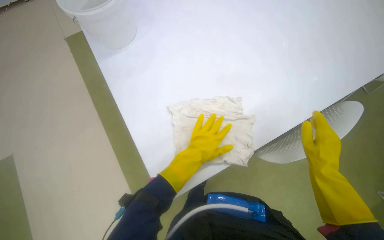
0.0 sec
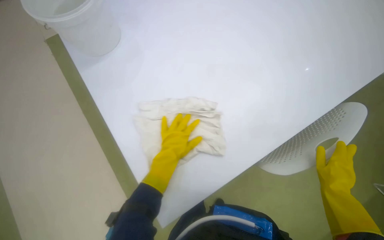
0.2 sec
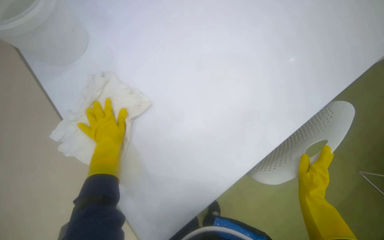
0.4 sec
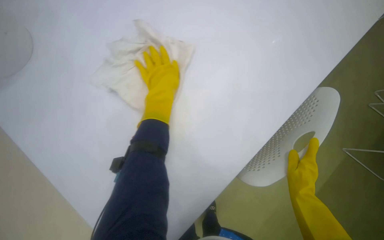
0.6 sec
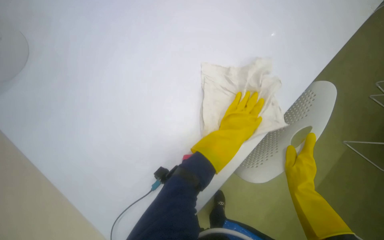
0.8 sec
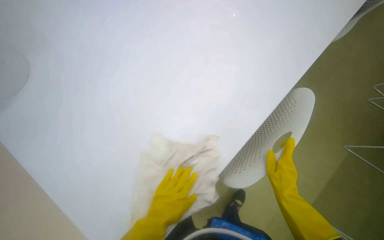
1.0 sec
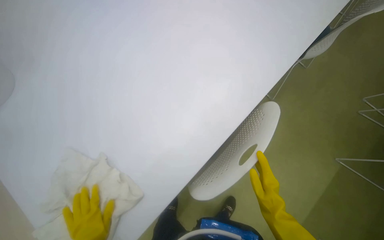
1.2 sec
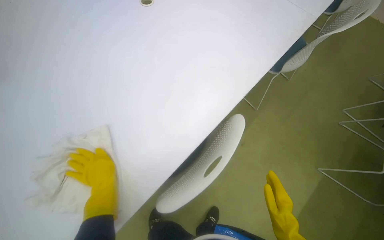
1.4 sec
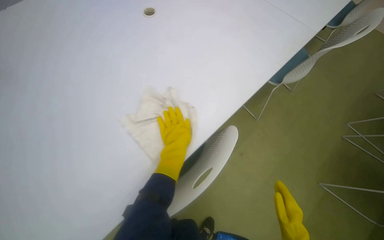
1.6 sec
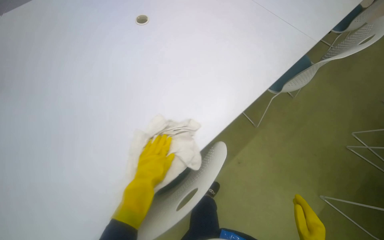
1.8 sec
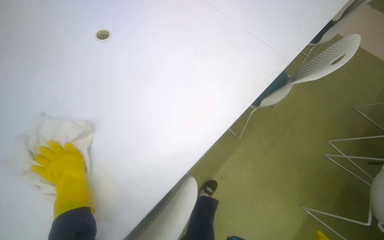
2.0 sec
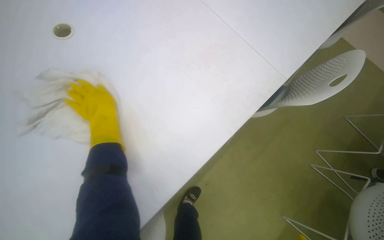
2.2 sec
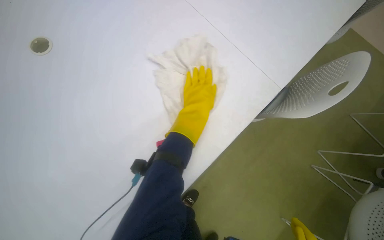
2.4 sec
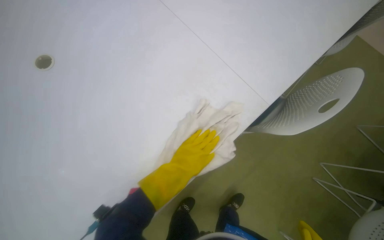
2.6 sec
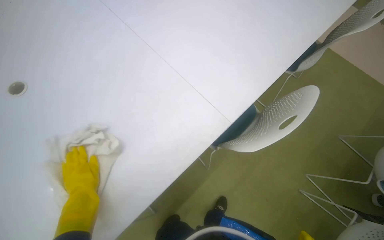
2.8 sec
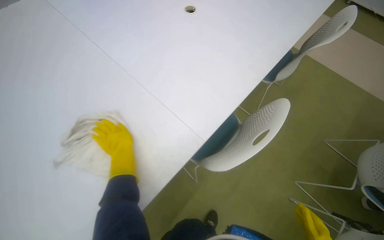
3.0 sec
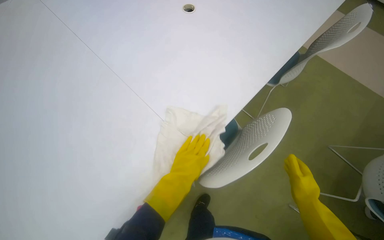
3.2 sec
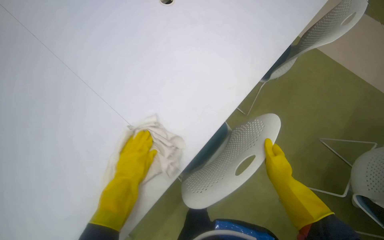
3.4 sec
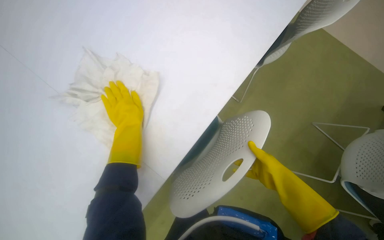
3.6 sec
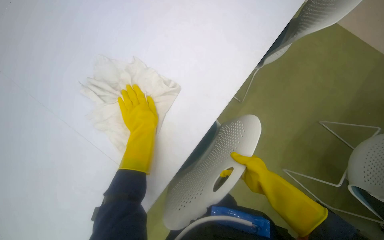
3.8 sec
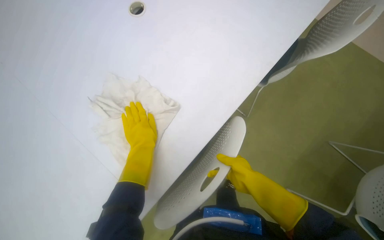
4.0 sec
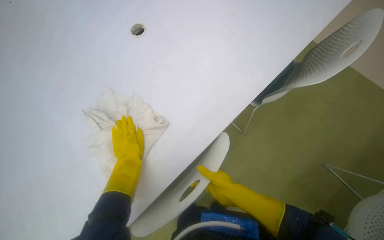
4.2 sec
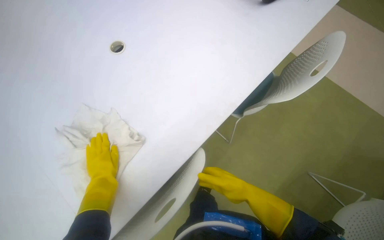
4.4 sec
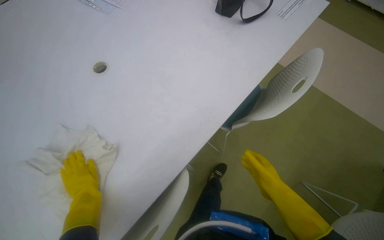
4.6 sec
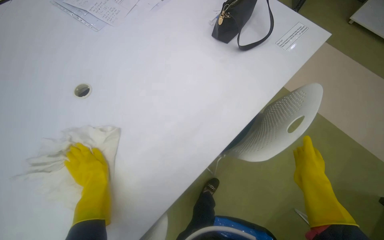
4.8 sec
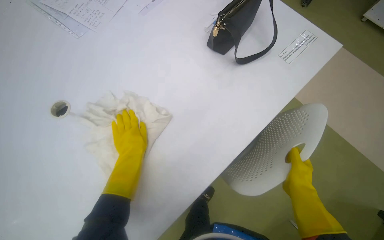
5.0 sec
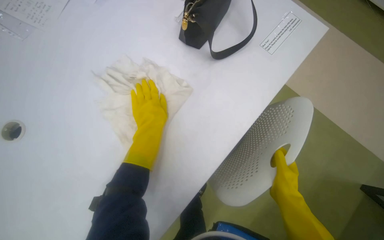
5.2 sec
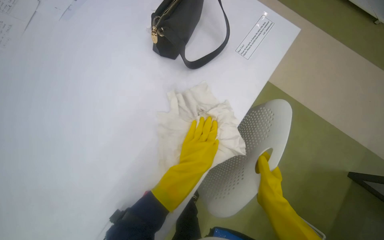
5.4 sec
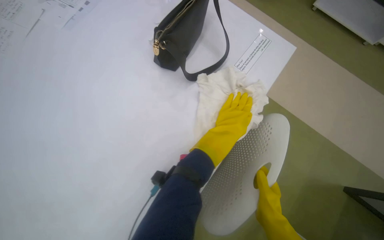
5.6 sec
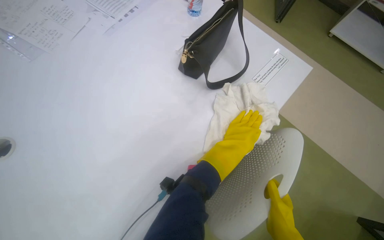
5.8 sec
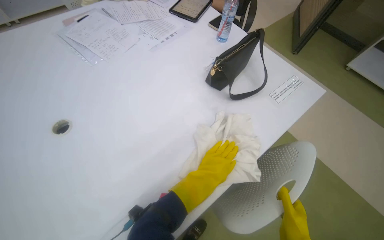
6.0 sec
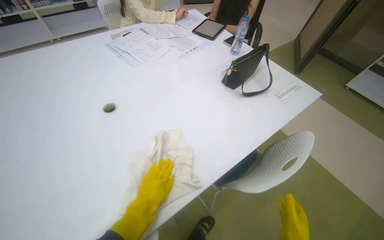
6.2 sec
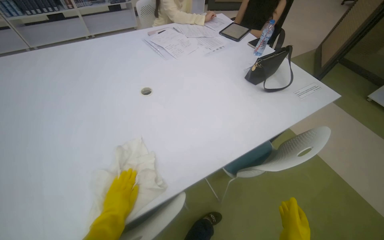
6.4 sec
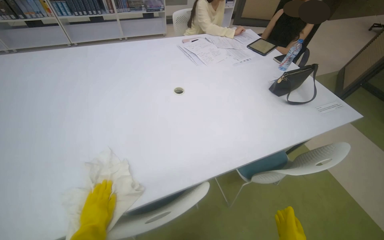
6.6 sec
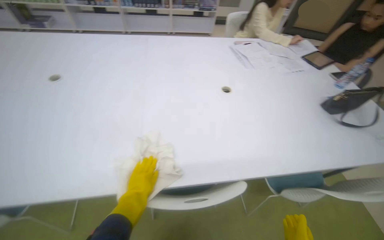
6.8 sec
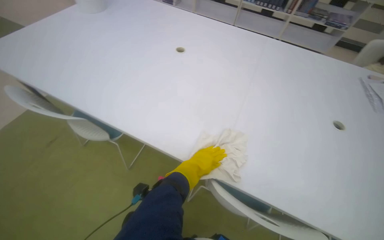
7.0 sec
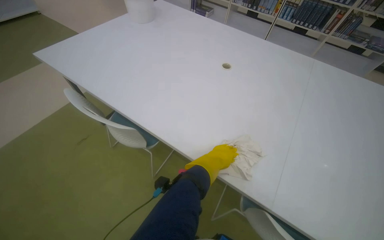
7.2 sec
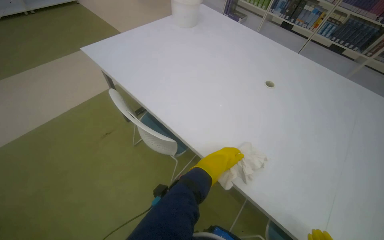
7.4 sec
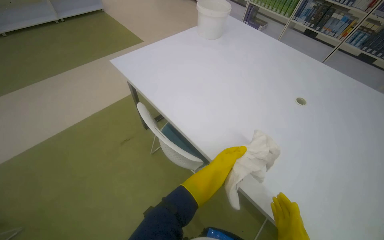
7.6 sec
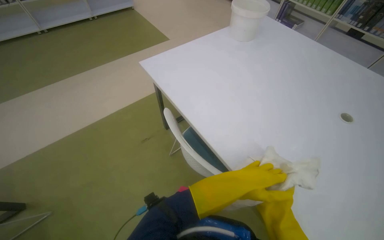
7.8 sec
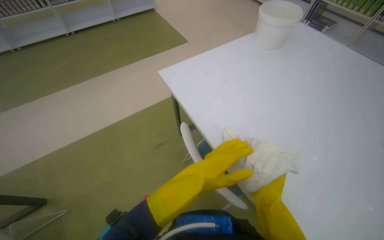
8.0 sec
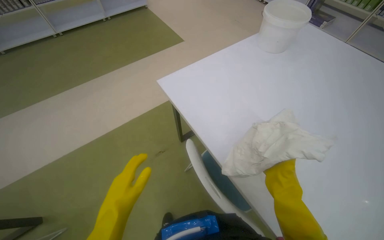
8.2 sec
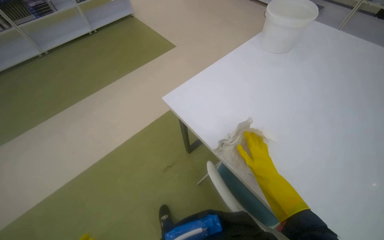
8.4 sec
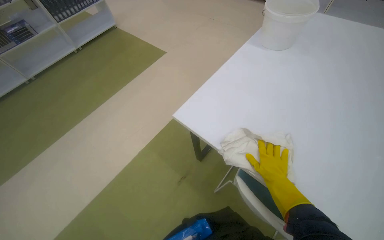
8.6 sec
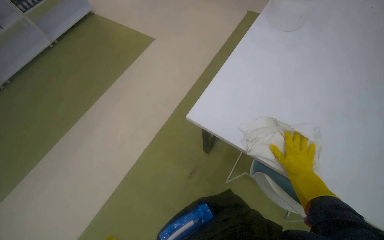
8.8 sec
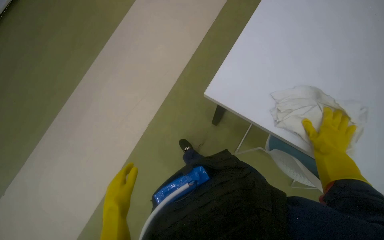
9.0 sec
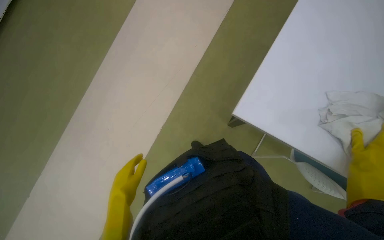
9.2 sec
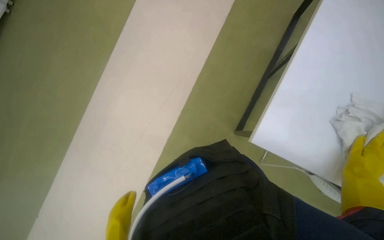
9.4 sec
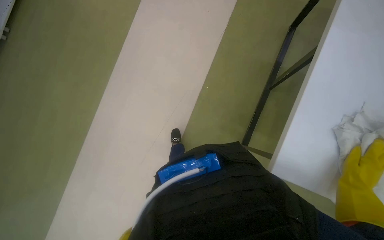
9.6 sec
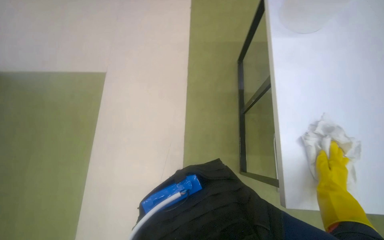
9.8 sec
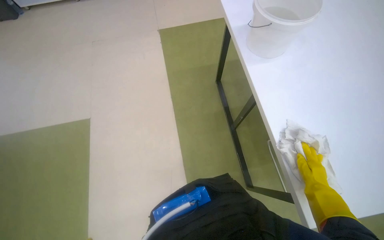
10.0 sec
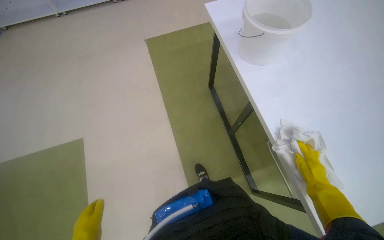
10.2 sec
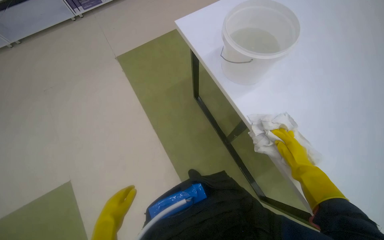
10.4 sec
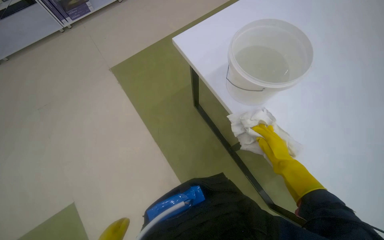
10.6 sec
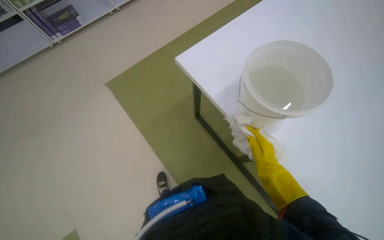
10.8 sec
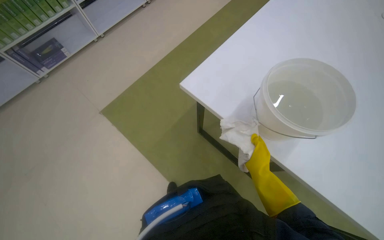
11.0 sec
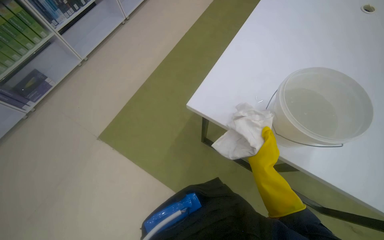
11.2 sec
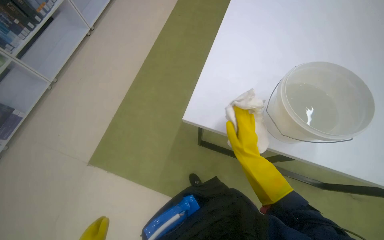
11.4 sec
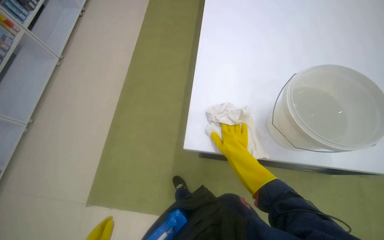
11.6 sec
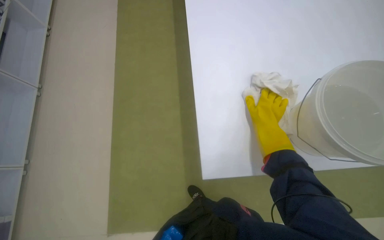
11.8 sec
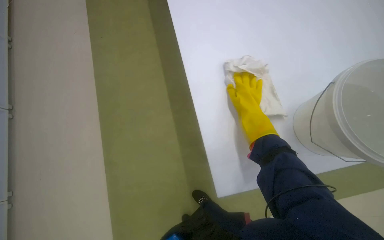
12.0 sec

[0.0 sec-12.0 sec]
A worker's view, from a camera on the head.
Job: wiping surfaces.
The whole recording: Cleaning table surface. The worker wipes the table surface with a cloth, moving items and adjusting the cloth as needed.
1.6 sec to 3.0 sec: The camera travels some 70 cm.
4.4 sec to 6.0 sec: The view tilts some 15 degrees upward. The left hand shifts some 40 cm to the right.
7.6 sec to 9.0 sec: The camera is carried about 50 cm.
9.0 sec to 10.4 sec: The right hand moves to the left, approximately 10 cm.

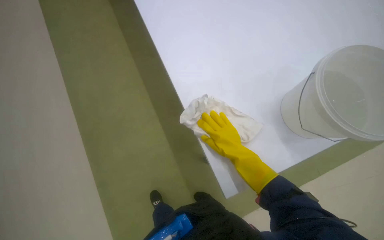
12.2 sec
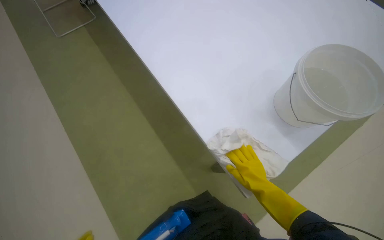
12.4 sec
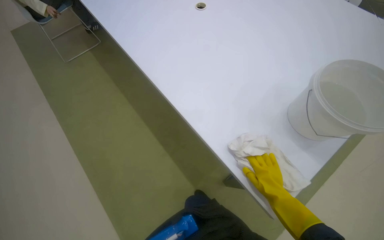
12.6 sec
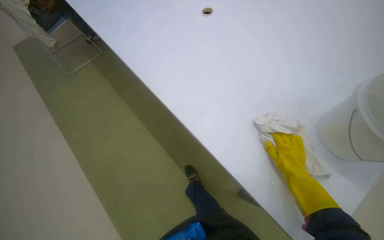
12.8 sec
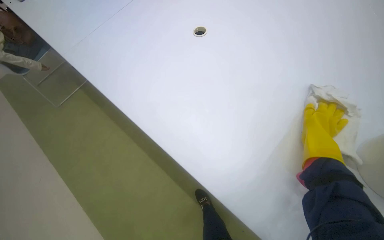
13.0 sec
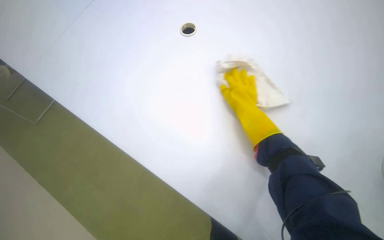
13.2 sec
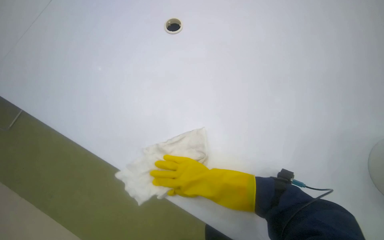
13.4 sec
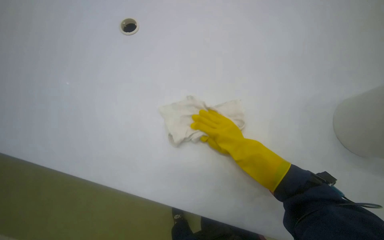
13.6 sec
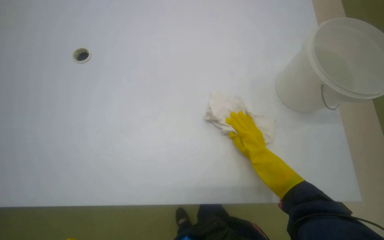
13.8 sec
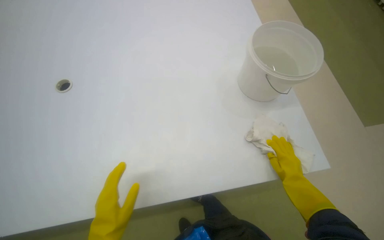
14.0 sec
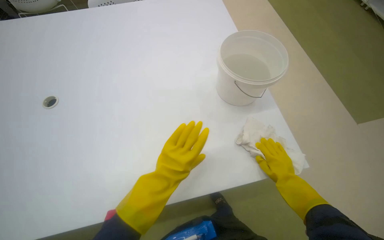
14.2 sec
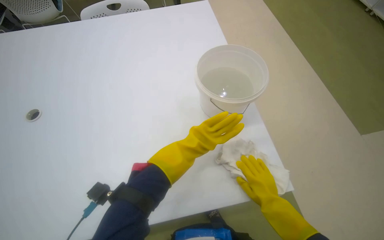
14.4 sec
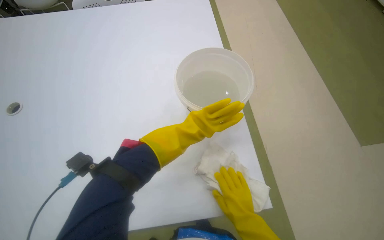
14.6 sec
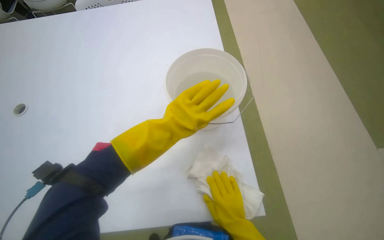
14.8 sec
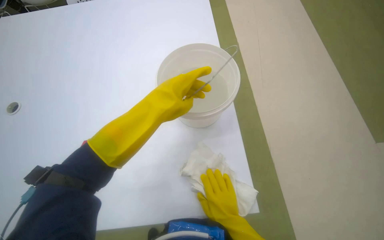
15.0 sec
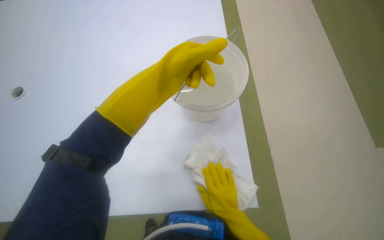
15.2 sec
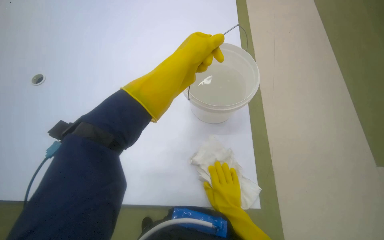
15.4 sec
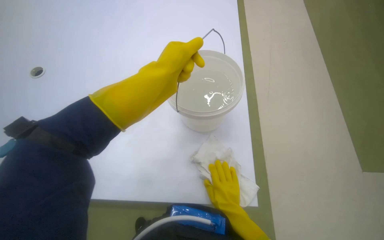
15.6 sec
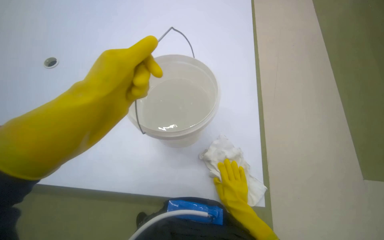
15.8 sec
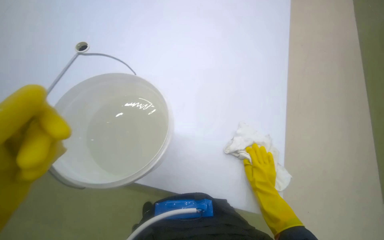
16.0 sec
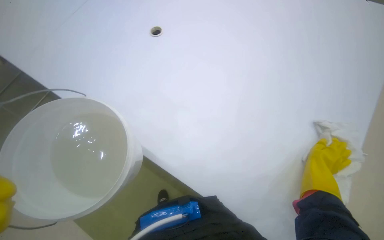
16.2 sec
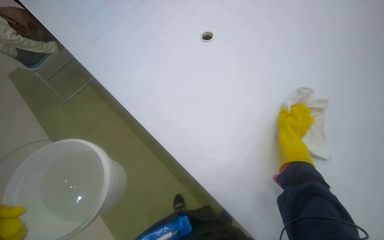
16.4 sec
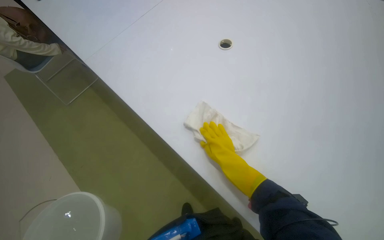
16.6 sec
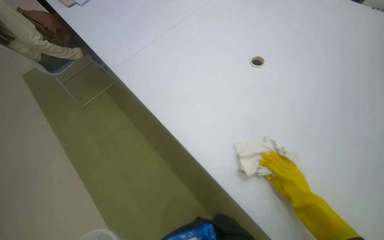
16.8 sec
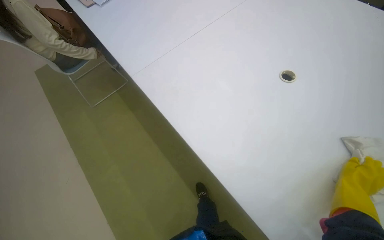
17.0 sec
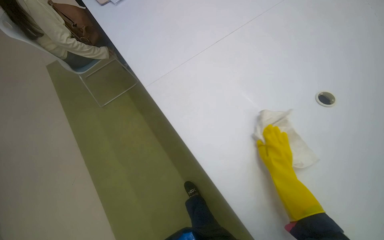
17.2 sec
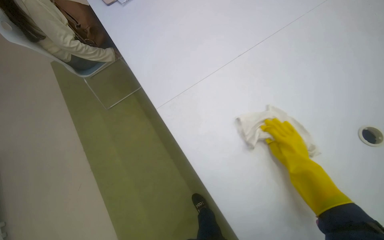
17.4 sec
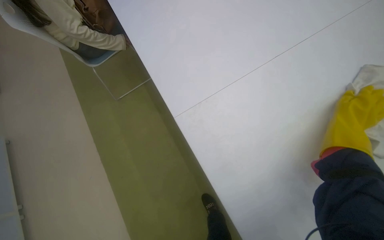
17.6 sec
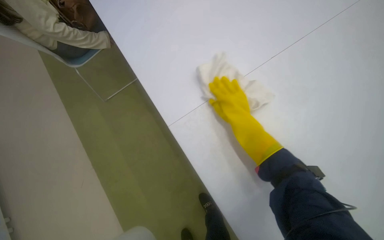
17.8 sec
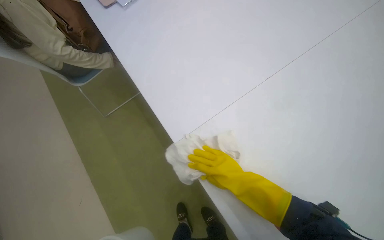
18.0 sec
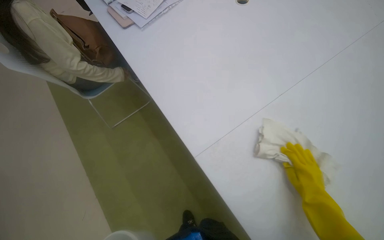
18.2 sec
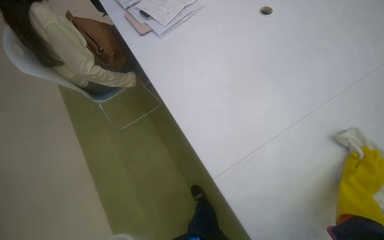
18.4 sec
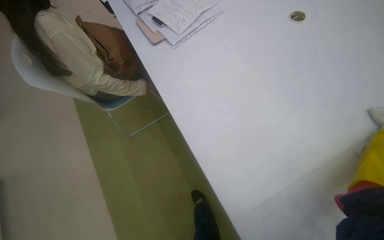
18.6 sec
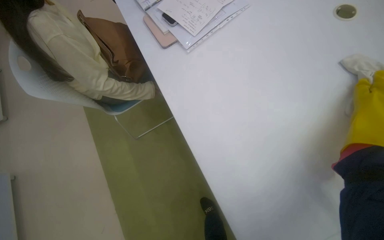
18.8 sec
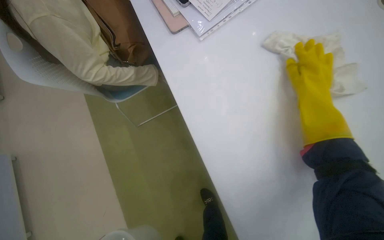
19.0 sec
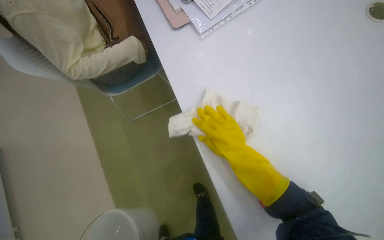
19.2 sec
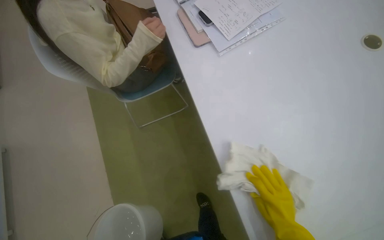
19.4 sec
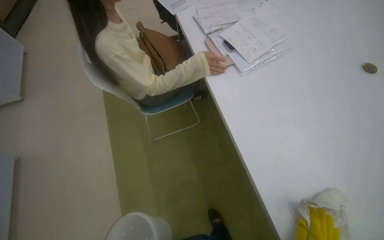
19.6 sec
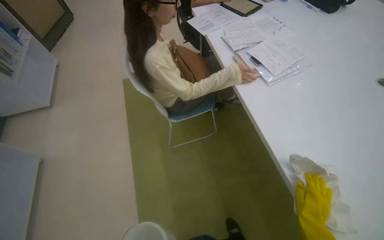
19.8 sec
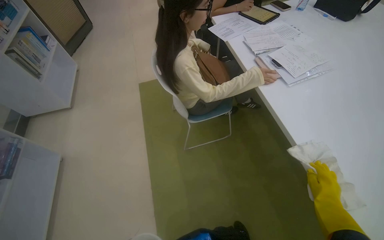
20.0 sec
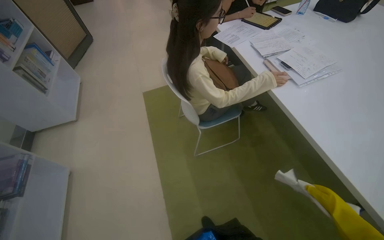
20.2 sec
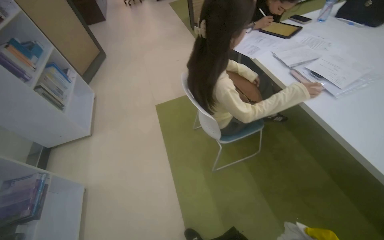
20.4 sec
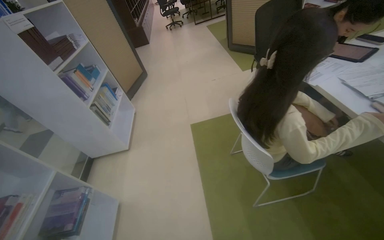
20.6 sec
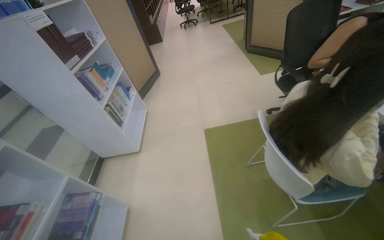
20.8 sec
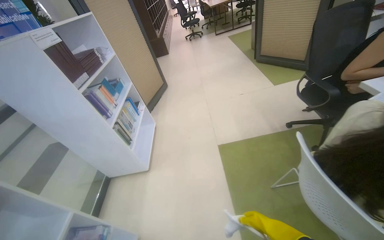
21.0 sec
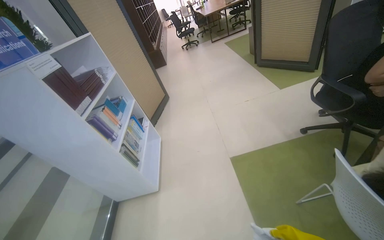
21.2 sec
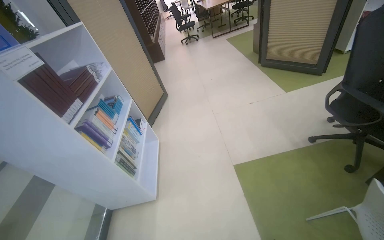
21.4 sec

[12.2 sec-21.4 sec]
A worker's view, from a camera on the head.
Job: wiping surfaces.
The whole recording: Cleaning table surface. The worker wipes the table surface with a cloth, moving items and adjusting the cloth as needed.
13.8 sec to 15.2 sec: The wearer's head swings about 25 degrees to the left. The right hand moves to the left, about 10 cm.
15.2 sec to 16.8 sec: The scene turns some 25 degrees clockwise in the picture. The right hand moves left and right over some 30 cm, changing direction 2 times.
16.8 sec to 18.4 sec: The head travels roughly 60 cm.
18.4 sec to 19.8 sec: The wearer moves to the left, some 40 cm.
19.8 sec to 21.4 sec: The head travels approximately 1 m. The camera is aimed about 15 degrees further to the left. The view tilts roughly 15 degrees upward.
